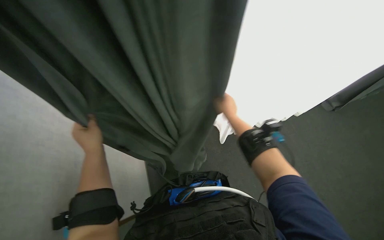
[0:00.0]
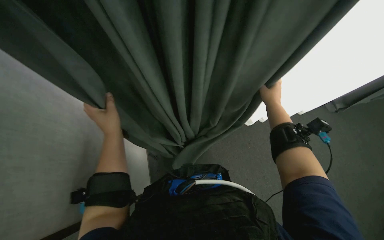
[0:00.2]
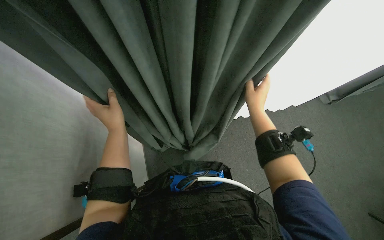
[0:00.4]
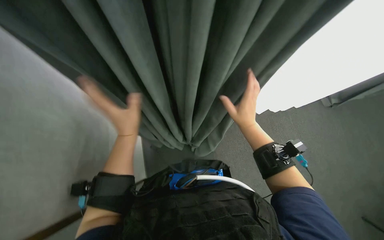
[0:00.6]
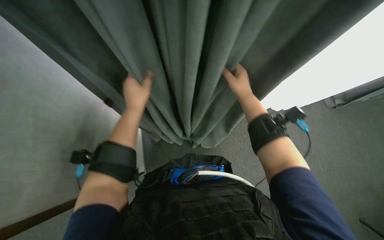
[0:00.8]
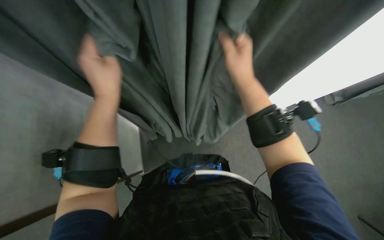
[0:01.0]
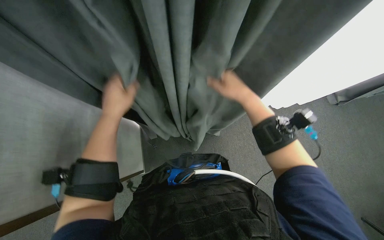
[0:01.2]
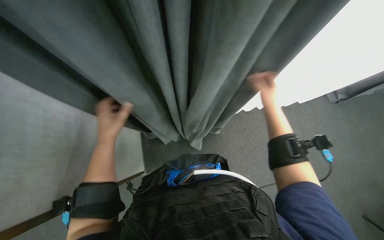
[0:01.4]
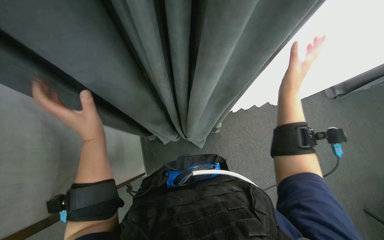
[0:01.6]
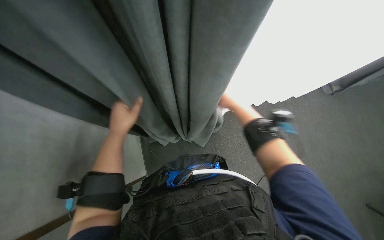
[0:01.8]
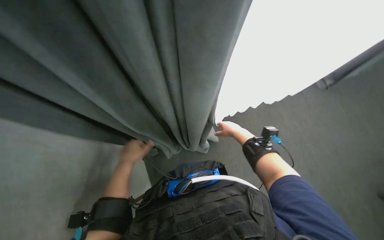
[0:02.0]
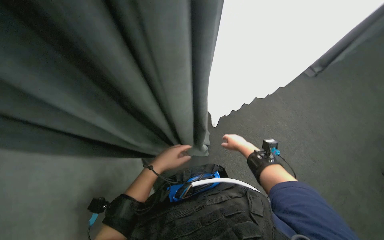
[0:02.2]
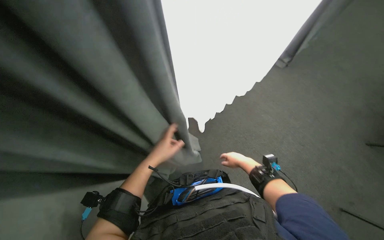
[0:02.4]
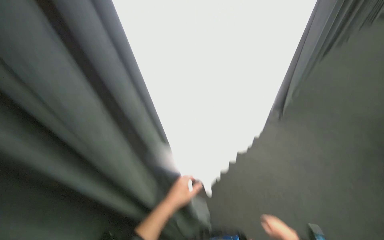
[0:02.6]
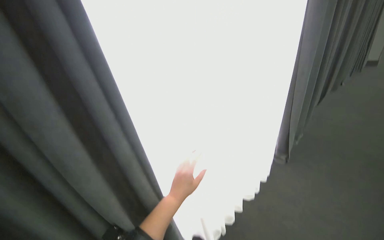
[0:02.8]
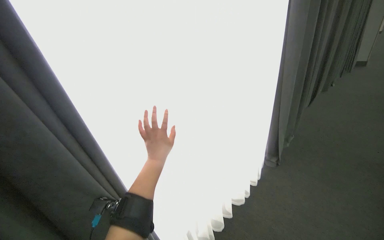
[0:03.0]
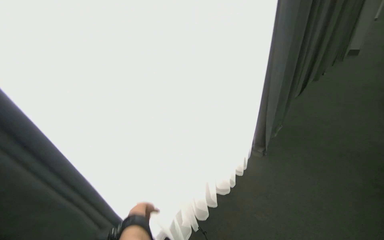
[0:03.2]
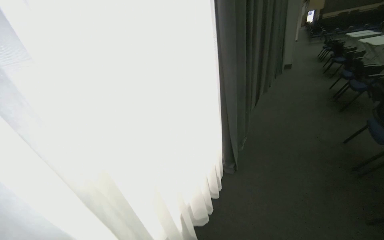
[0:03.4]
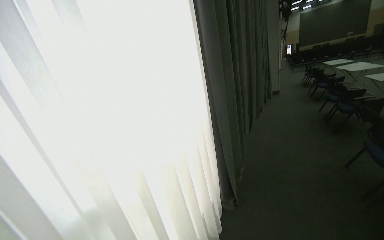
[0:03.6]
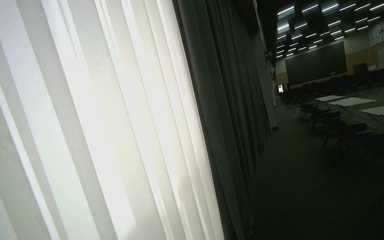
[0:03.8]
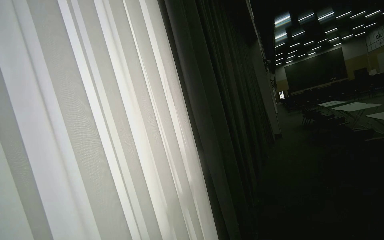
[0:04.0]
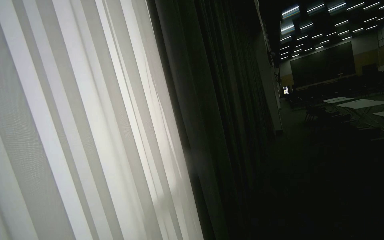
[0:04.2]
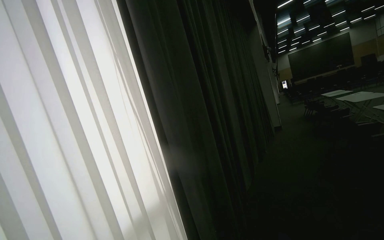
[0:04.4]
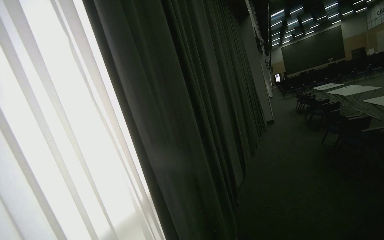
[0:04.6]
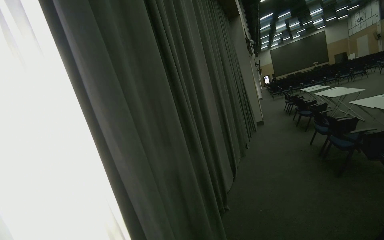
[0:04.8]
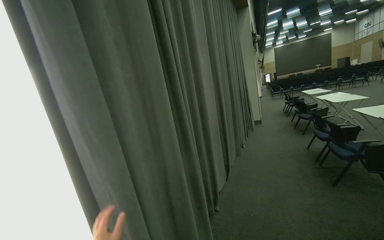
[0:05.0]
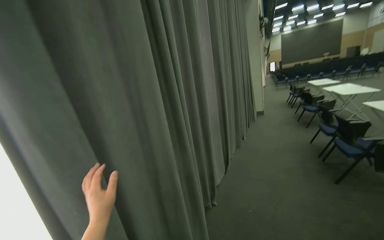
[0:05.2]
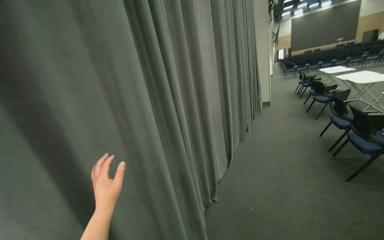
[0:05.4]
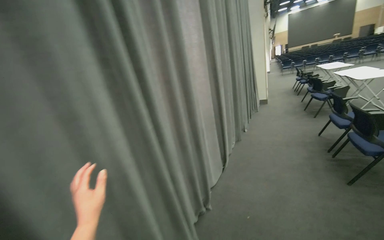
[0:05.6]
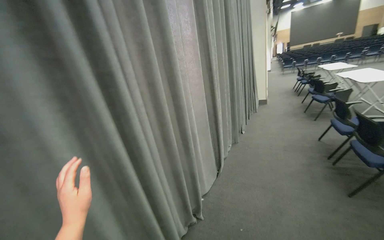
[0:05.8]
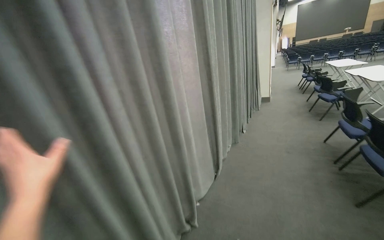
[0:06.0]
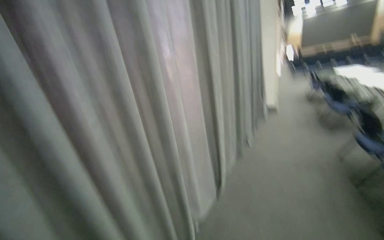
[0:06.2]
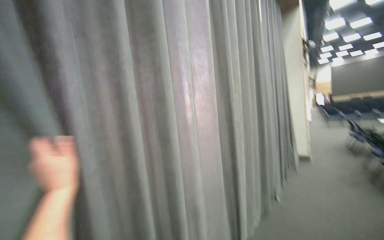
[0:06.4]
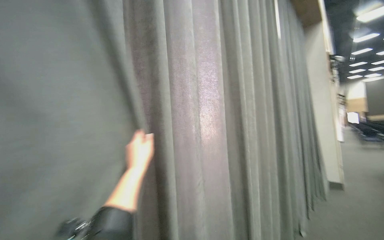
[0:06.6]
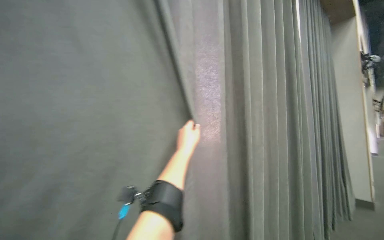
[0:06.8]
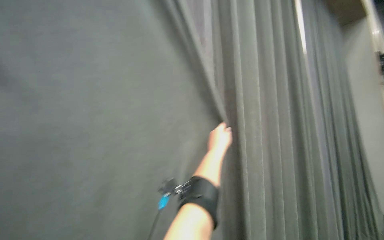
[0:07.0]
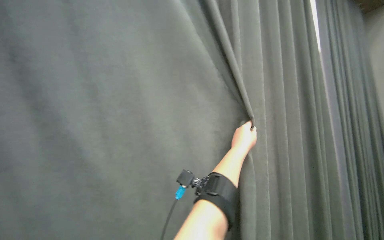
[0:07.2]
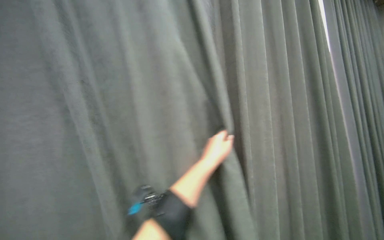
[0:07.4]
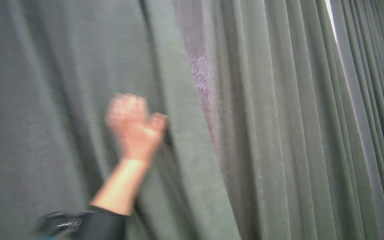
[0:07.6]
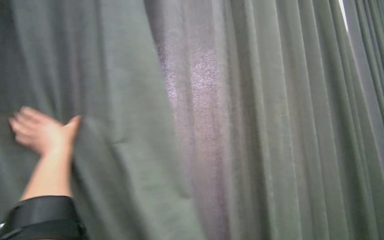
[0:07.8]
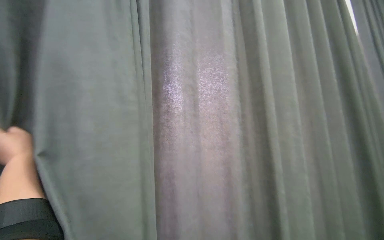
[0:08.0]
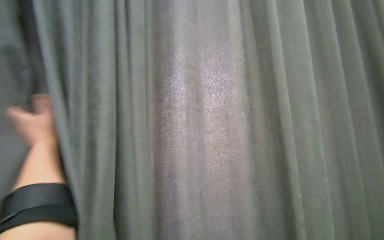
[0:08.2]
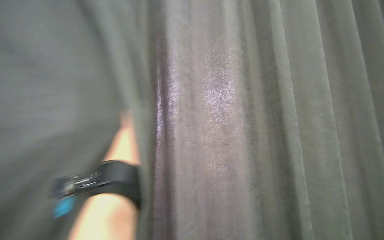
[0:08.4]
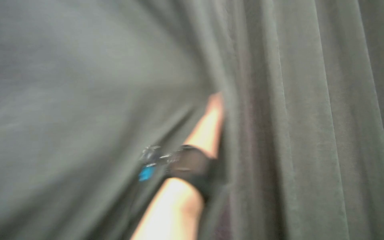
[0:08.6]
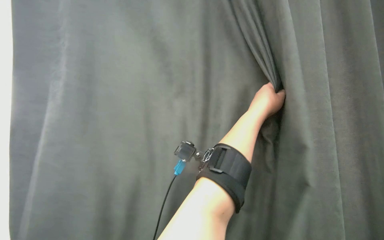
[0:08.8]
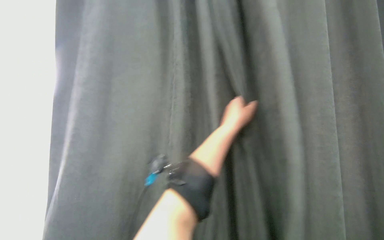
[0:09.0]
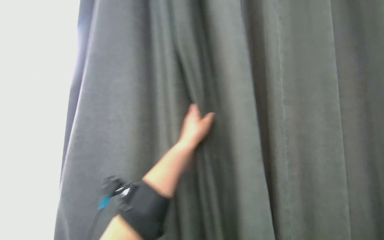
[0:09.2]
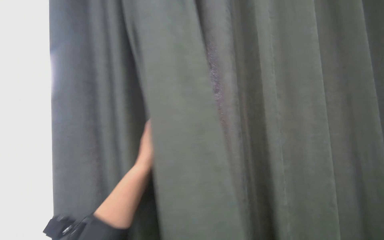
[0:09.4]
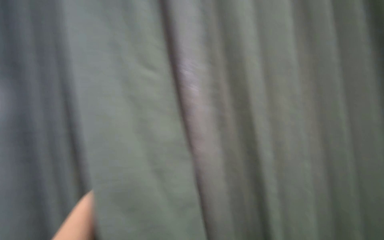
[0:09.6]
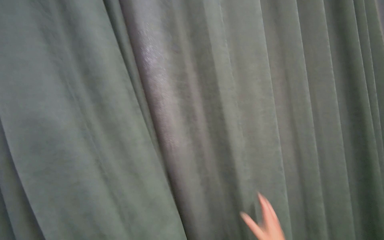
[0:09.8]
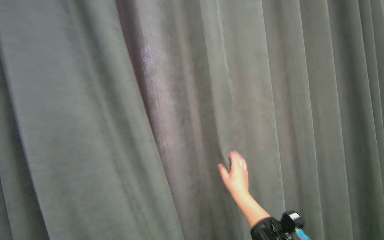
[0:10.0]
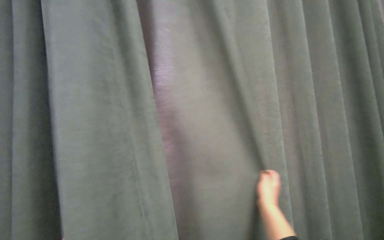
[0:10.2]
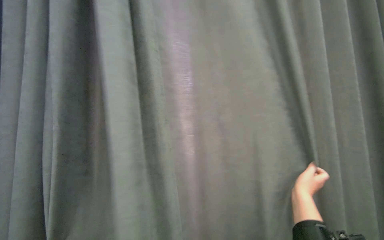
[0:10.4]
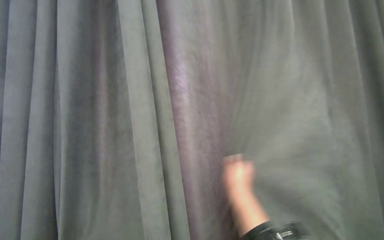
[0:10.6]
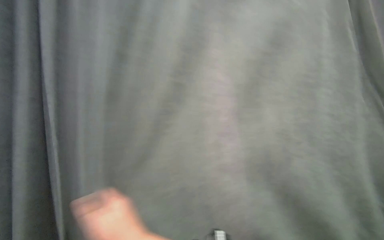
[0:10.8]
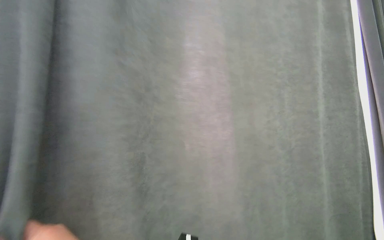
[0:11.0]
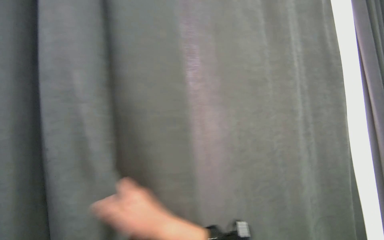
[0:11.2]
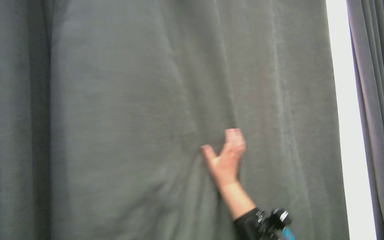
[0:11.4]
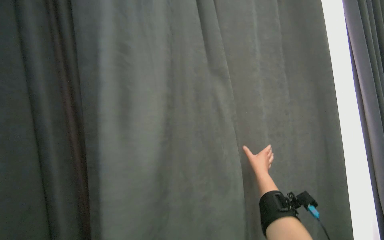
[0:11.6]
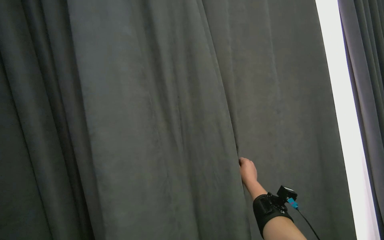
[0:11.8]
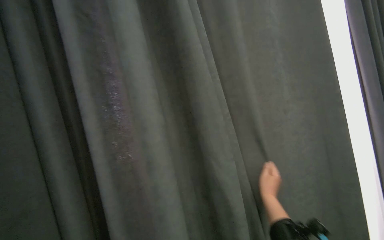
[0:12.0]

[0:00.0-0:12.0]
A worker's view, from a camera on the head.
Job: organizing items.
The whole recording: Pulling room curtains. The worker pulls and adjusts the grey and white curtains across the window.
0:00.0 to 0:01.6: The right hand travels to the right and nearer to the camera by approximately 20 cm.
0:03.0 to 0:04.4: The camera travels some 90 cm. The view tilts approximately 30 degrees upward.
0:04.4 to 0:06.0: The wearer moves about 1.5 m. The view tilts approximately 15 degrees downward.
0:07.6 to 0:09.0: The view swings approximately 15 degrees to the left.

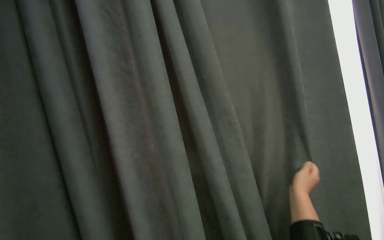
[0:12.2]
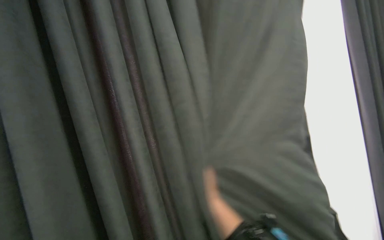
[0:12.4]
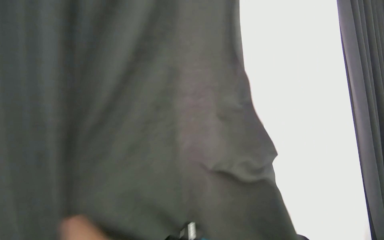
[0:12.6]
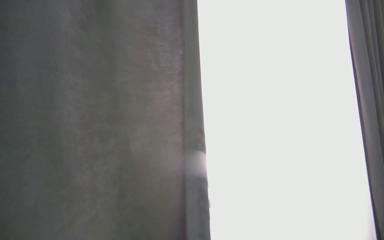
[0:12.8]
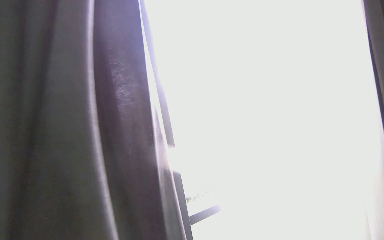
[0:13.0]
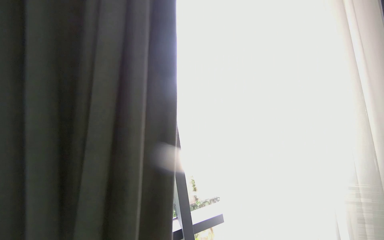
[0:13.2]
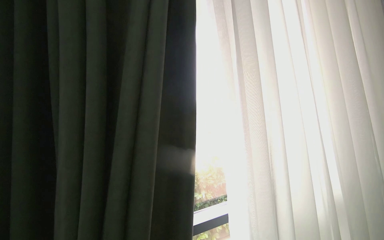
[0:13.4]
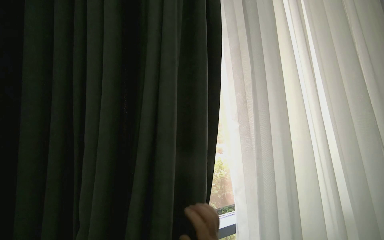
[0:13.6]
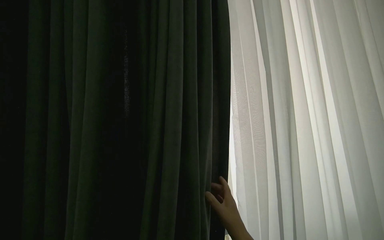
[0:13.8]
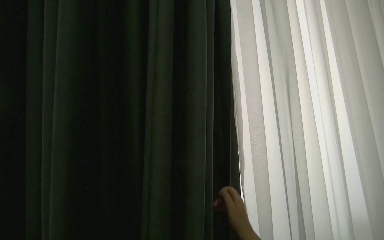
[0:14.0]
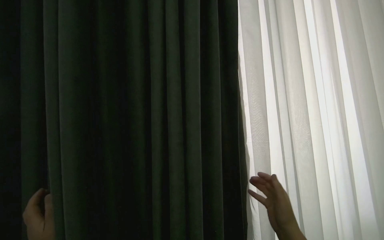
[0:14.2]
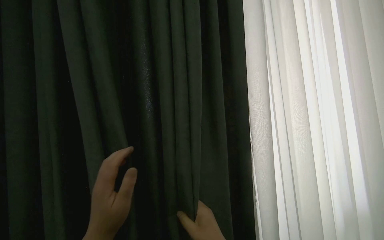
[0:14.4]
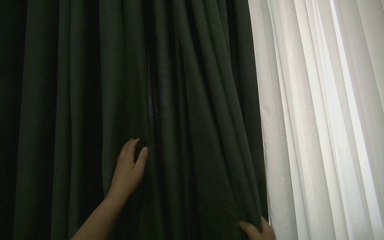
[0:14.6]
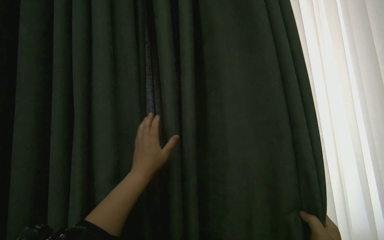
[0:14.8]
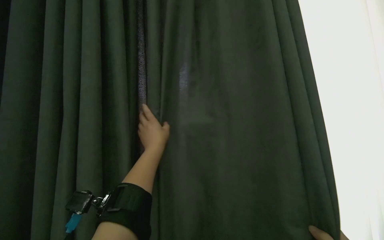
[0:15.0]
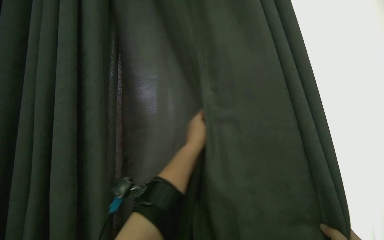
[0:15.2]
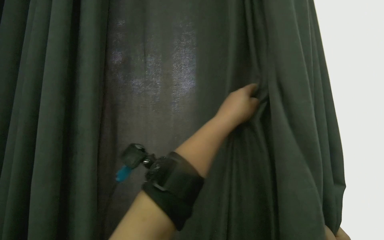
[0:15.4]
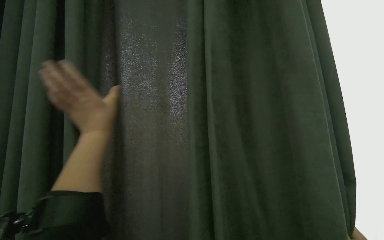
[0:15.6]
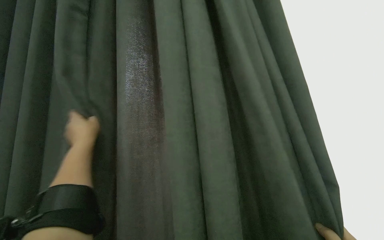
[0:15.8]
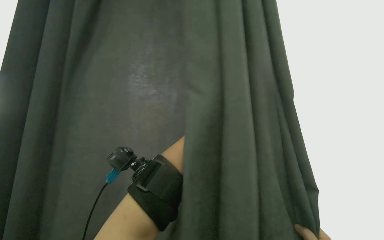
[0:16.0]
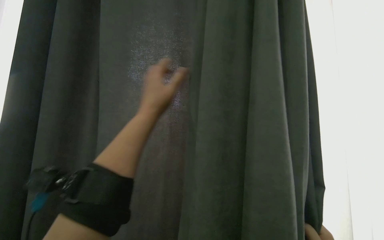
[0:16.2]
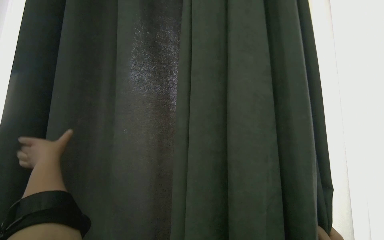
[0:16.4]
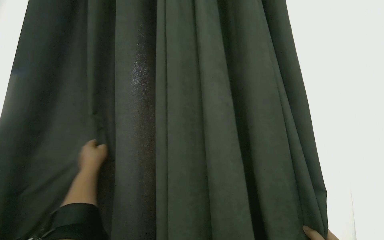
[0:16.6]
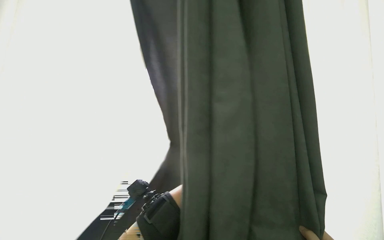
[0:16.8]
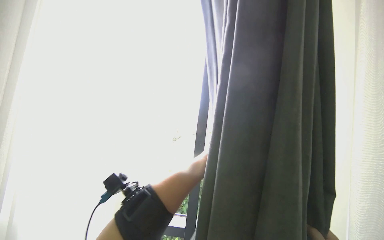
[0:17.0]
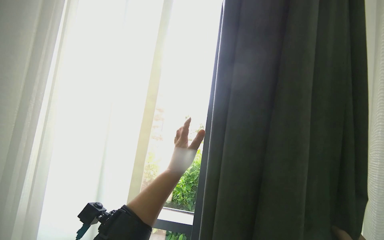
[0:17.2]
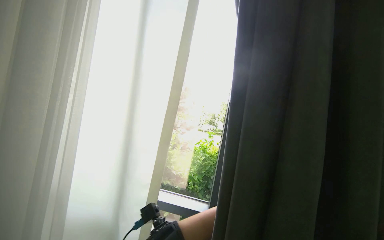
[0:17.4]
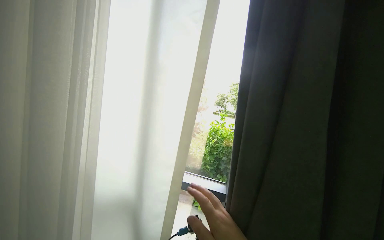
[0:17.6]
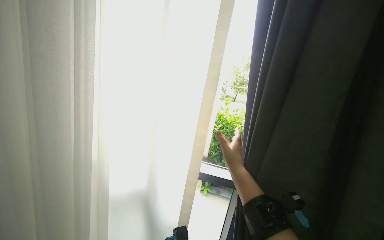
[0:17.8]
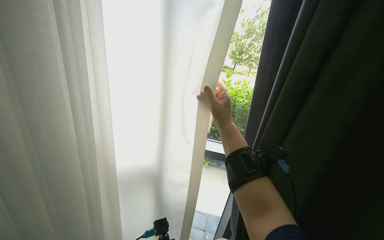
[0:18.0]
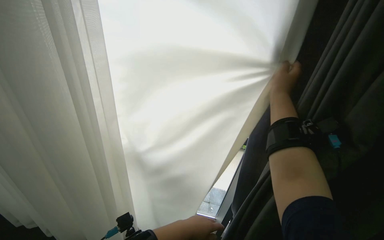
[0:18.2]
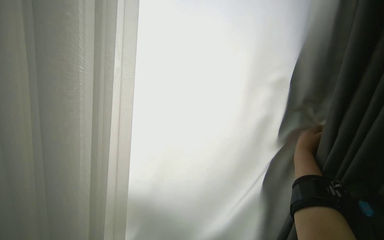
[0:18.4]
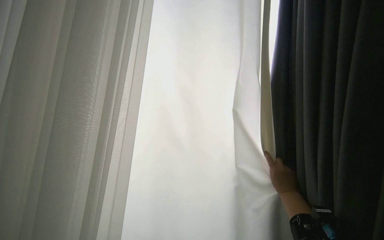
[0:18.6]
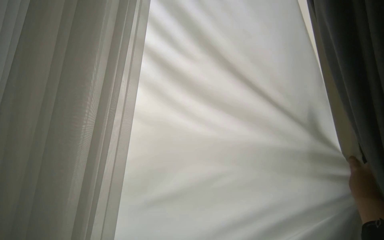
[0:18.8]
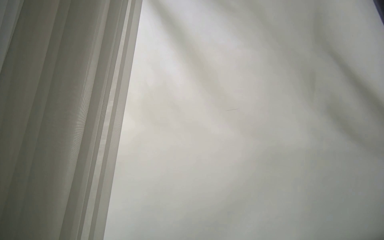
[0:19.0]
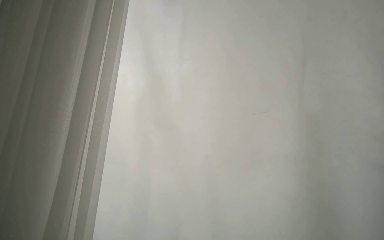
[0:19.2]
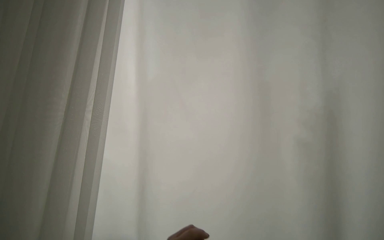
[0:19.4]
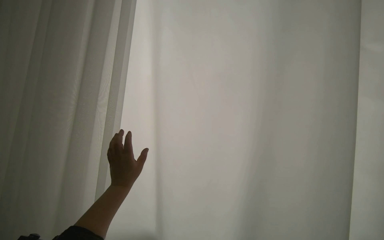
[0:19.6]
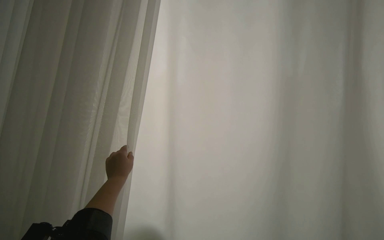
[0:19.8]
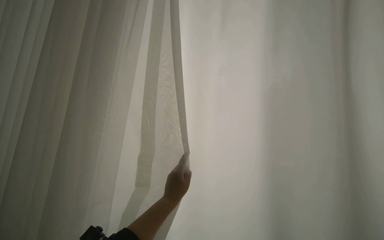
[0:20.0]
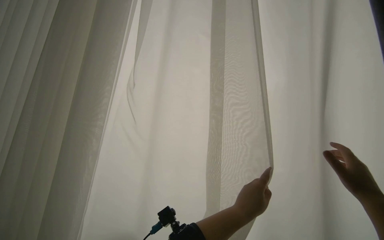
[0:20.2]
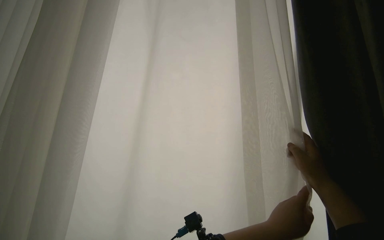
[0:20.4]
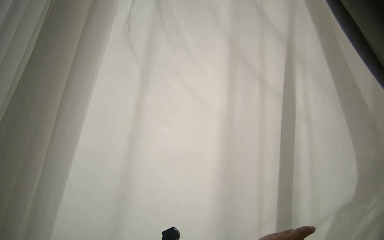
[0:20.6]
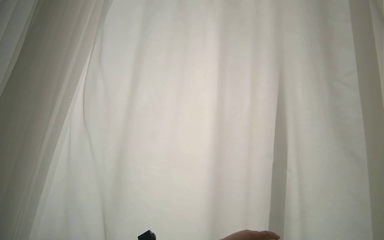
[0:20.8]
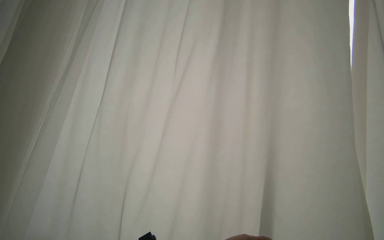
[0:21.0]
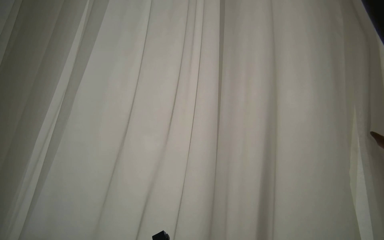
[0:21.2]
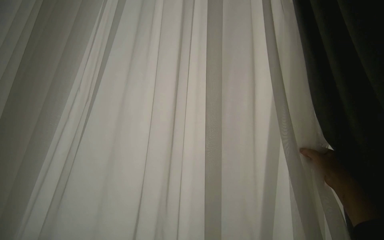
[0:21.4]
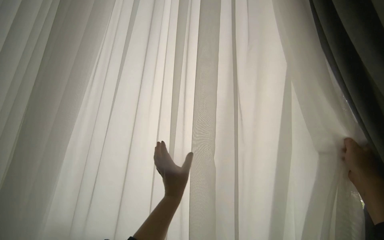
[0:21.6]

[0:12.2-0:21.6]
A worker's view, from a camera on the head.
Job: organizing items.
The whole recording: Pulling room curtains. The worker pulls and adjusts the grey and white curtains across the window.
0:15.4 to 0:17.0: The wearer looks roughly 15 degrees further to the left.
0:17.0 to 0:18.4: The view tips downward by some 20 degrees.
0:18.4 to 0:20.0: The wearer looks roughly 15 degrees further upward.
